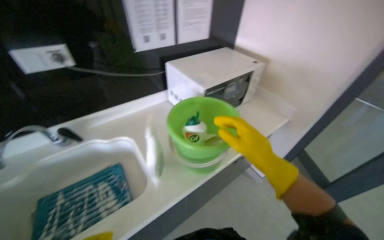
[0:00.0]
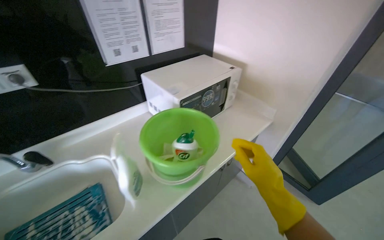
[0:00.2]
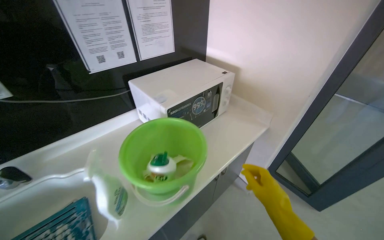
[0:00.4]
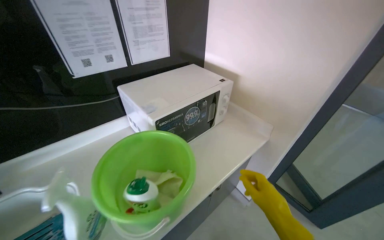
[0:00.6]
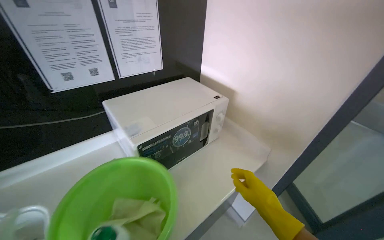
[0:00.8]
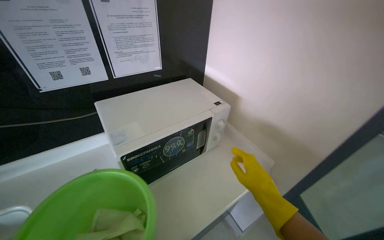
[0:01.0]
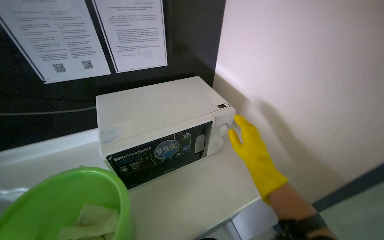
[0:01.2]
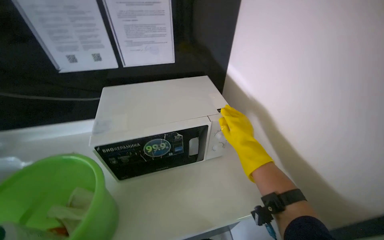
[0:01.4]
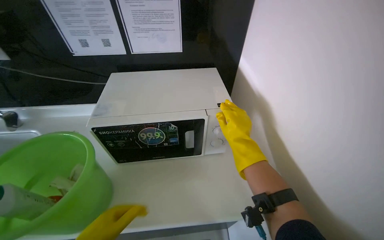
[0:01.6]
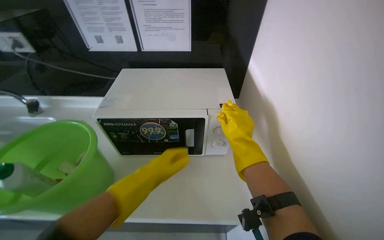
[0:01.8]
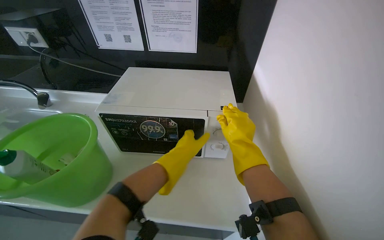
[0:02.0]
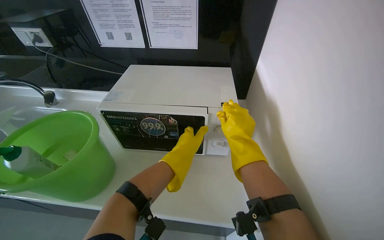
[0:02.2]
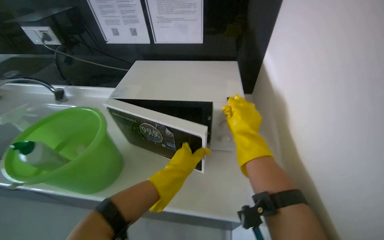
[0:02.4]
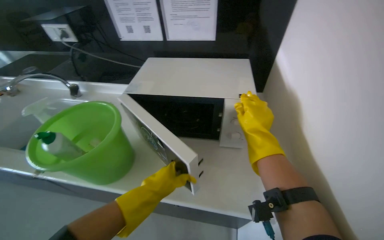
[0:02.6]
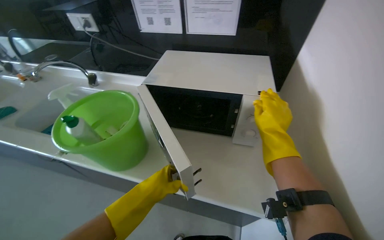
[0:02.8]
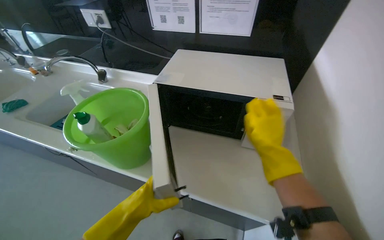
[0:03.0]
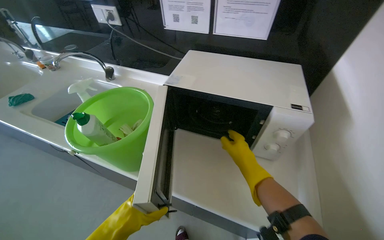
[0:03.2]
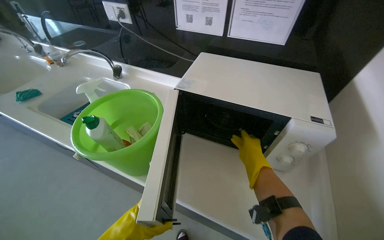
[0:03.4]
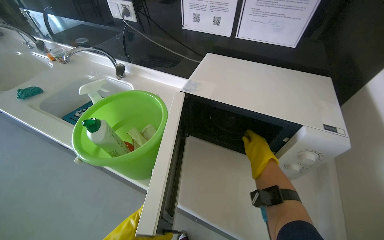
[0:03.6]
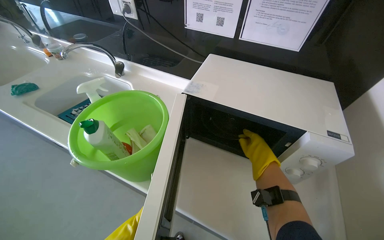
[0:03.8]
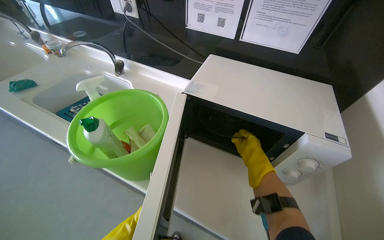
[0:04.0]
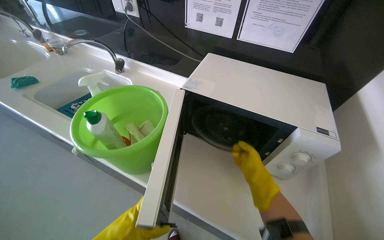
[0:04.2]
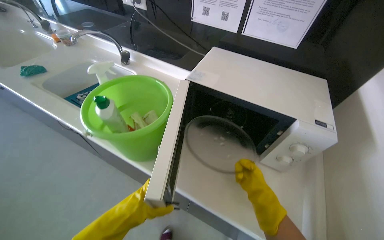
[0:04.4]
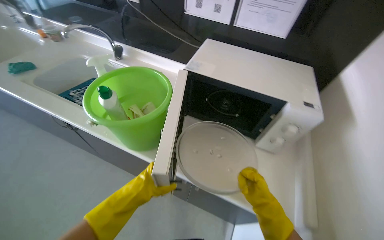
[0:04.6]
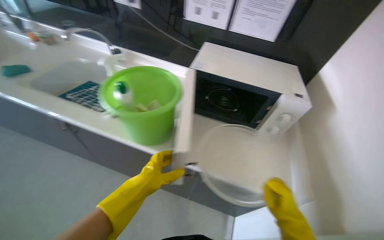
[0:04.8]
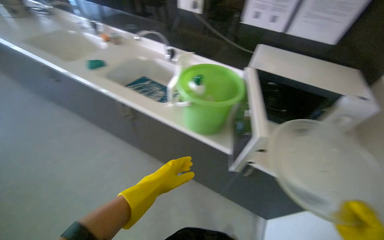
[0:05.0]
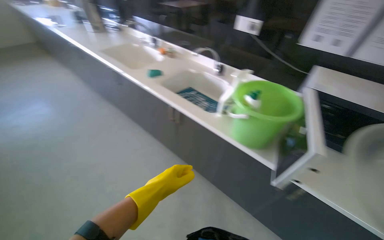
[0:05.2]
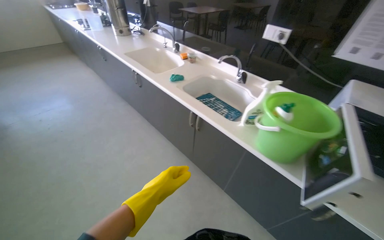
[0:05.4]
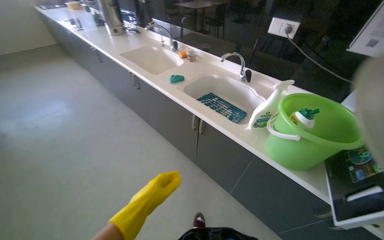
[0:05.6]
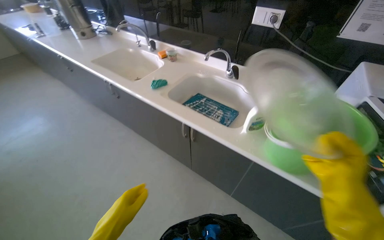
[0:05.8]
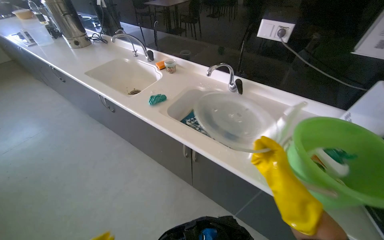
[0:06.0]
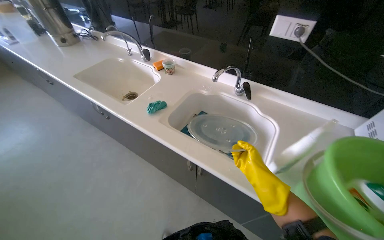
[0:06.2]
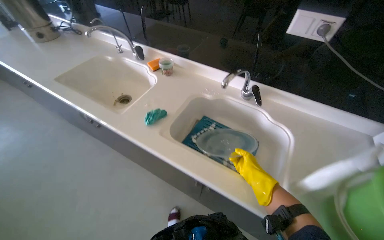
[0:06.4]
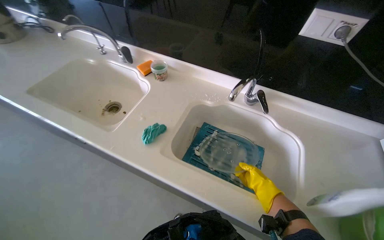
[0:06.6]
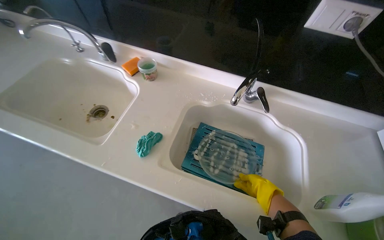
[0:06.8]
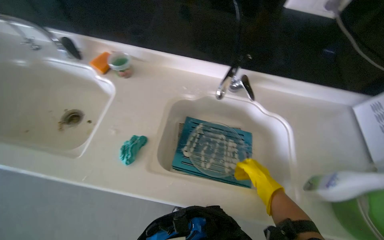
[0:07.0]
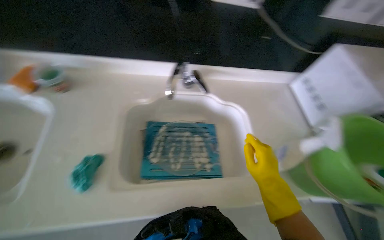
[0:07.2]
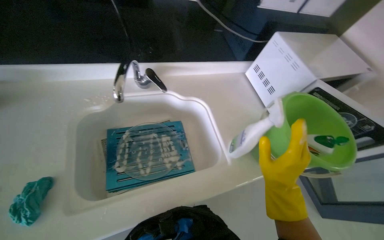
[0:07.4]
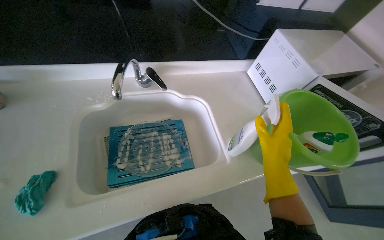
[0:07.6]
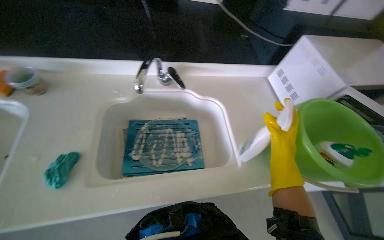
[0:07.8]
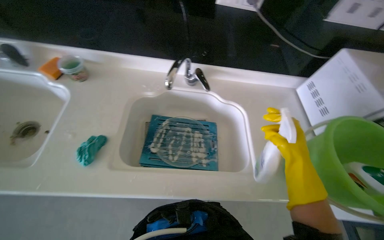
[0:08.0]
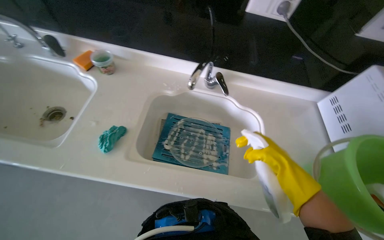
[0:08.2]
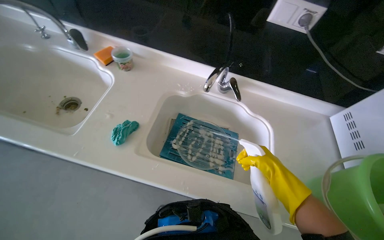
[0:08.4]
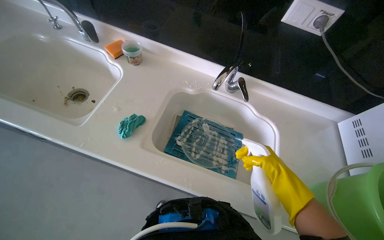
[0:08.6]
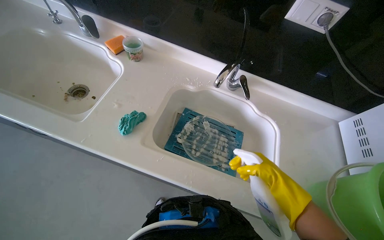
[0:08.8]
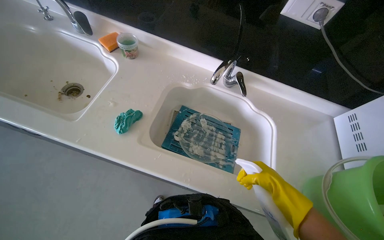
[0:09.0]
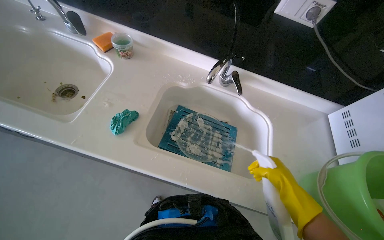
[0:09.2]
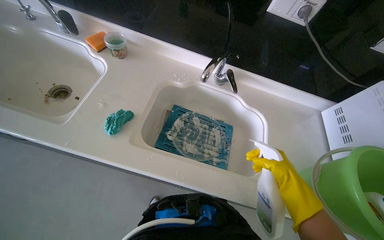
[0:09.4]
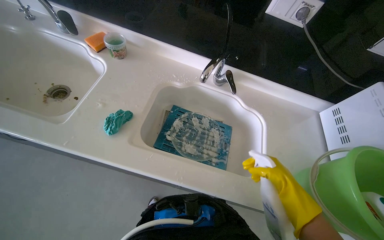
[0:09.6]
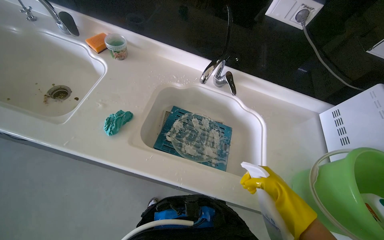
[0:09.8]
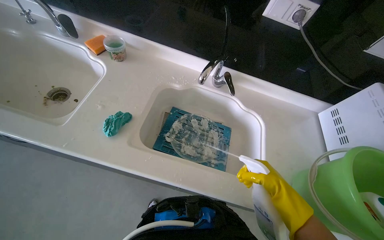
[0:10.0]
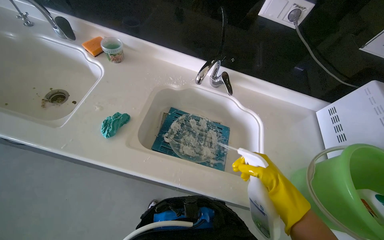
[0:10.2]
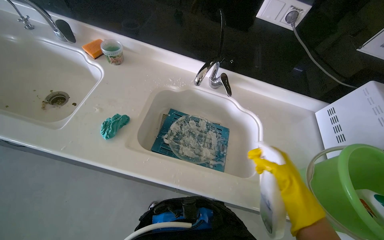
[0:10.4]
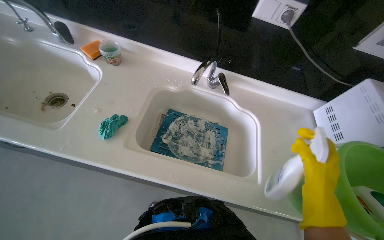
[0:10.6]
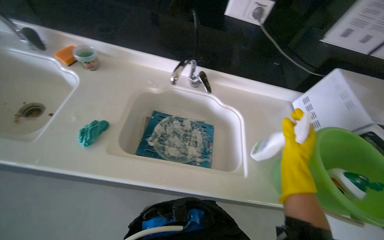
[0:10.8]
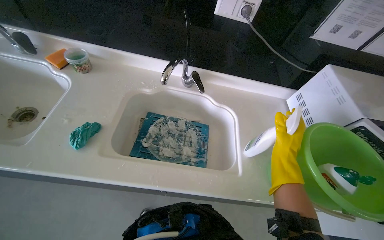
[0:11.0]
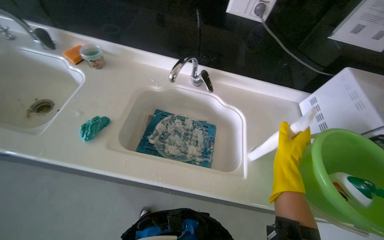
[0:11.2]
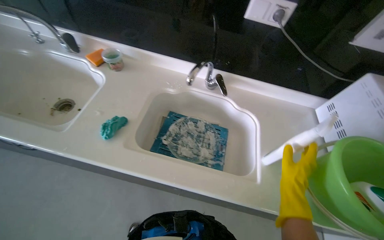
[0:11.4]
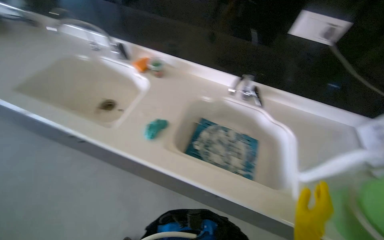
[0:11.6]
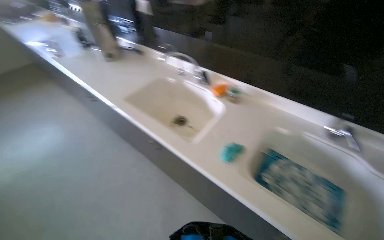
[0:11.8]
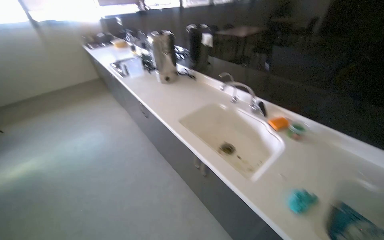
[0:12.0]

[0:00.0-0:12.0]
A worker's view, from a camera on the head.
Job: cleaning kitchen.
The whole recording: Cleaning kitchen items in sink. The worker removes the microwave plate and a pot lid, places them in the sink, and sprays them with cleaning solution.
0:00.0 to 0:01.6: The camera travels approximately 70 cm. The wearer's head swings some 30 degrees to the left.
0:01.6 to 0:03.0: The head rotates approximately 25 degrees to the left.
0:03.0 to 0:04.4: The right hand is displaced farther from the camera and down the picture by approximately 20 cm.
0:04.4 to 0:06.0: The wearer moves to the left, about 60 cm.
0:06.0 to 0:07.6: The head travels approximately 40 cm. The head turns to the right by approximately 50 degrees. The camera pitches downward, by about 20 degrees.
0:07.6 to 0:09.0: The head rotates some 35 degrees to the left.
0:10.4 to 0:12.0: The head travels some 40 cm. The head turns to the left by roughly 40 degrees. The view tips upward by roughly 20 degrees.

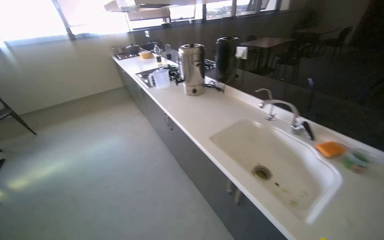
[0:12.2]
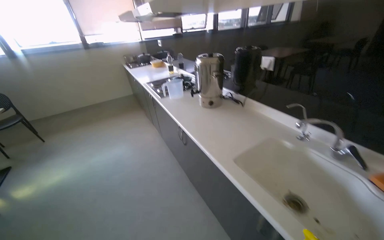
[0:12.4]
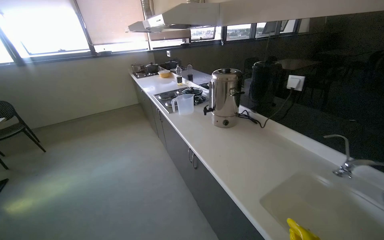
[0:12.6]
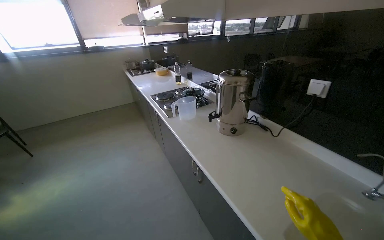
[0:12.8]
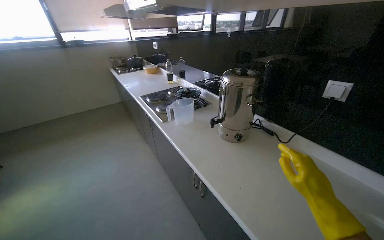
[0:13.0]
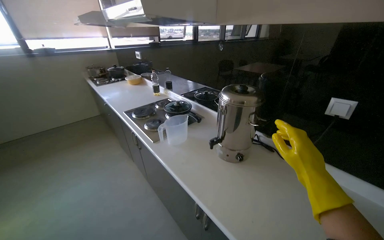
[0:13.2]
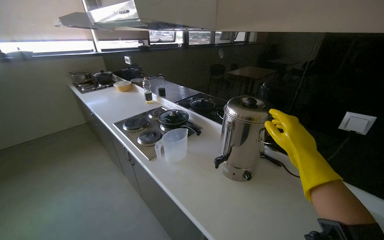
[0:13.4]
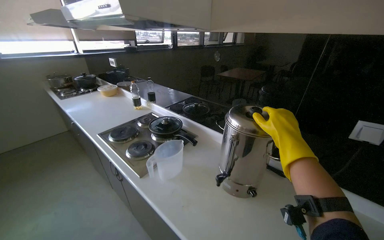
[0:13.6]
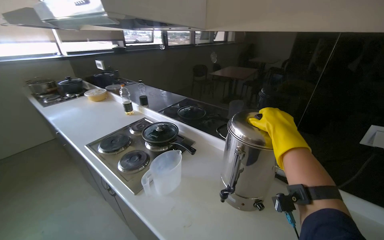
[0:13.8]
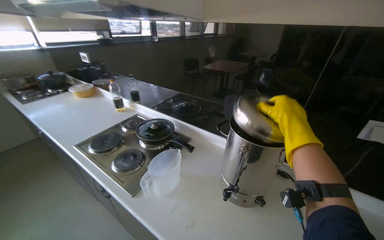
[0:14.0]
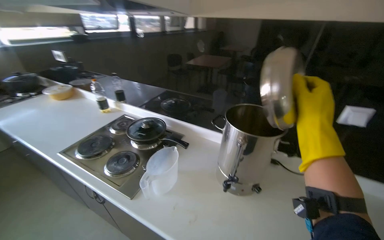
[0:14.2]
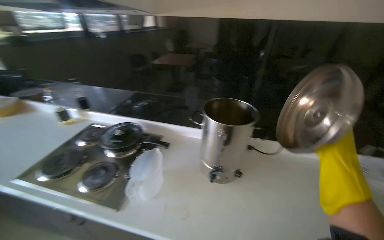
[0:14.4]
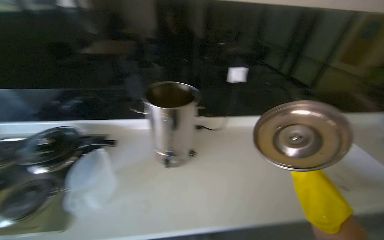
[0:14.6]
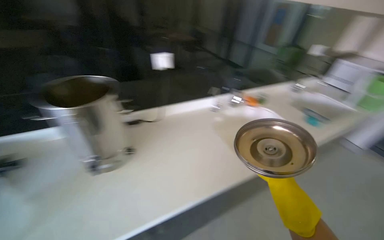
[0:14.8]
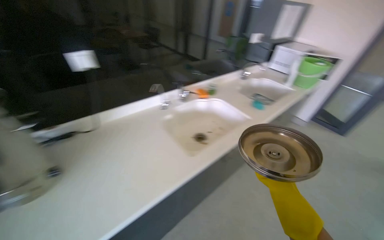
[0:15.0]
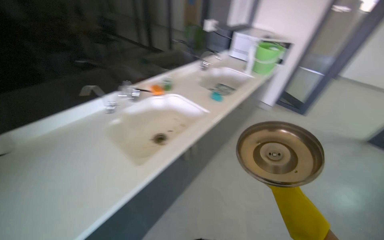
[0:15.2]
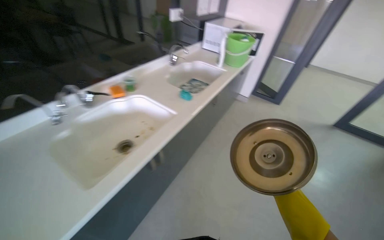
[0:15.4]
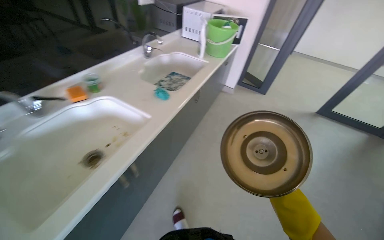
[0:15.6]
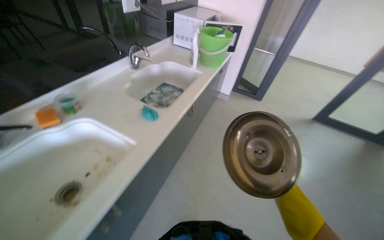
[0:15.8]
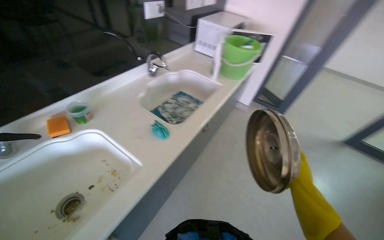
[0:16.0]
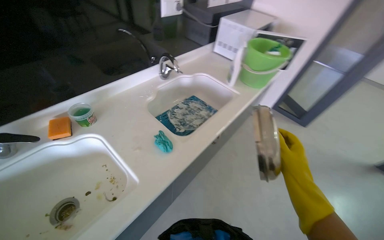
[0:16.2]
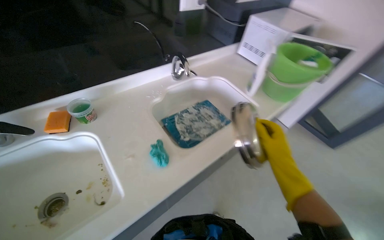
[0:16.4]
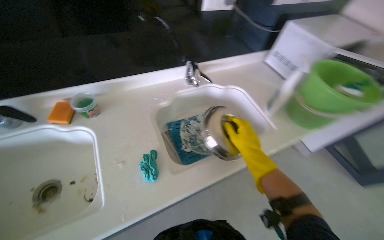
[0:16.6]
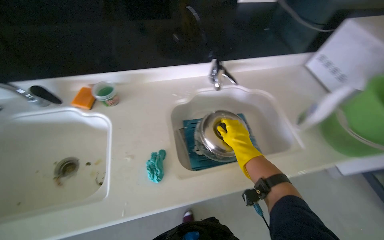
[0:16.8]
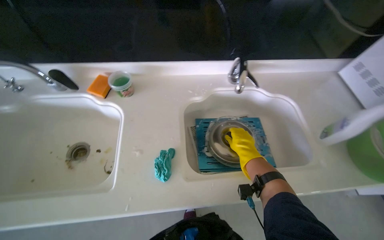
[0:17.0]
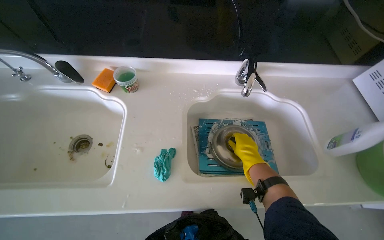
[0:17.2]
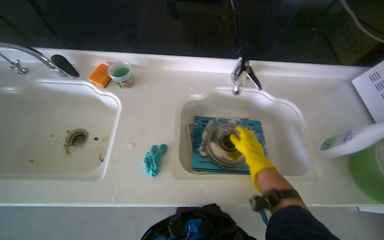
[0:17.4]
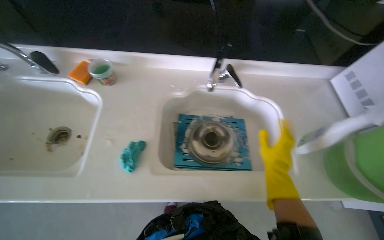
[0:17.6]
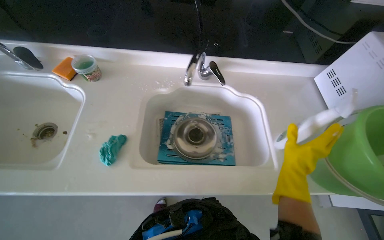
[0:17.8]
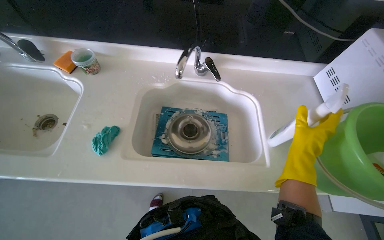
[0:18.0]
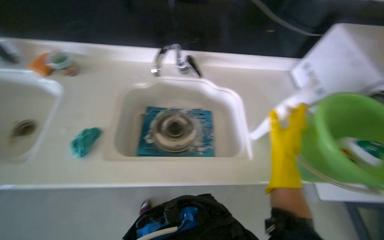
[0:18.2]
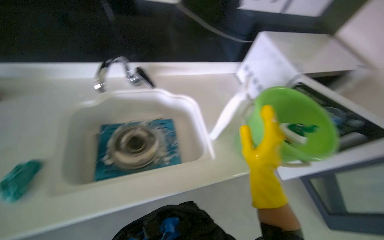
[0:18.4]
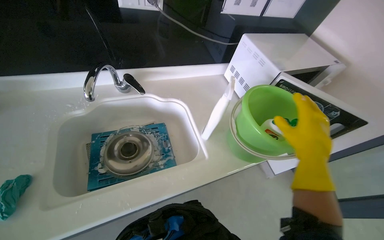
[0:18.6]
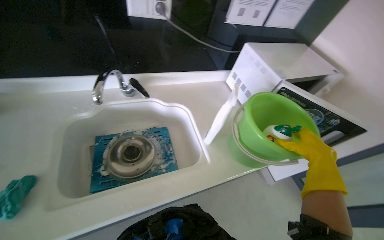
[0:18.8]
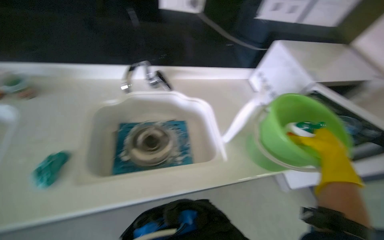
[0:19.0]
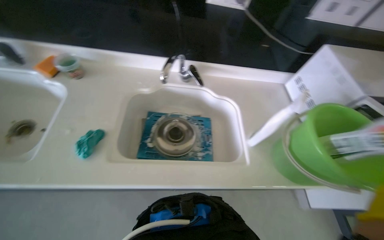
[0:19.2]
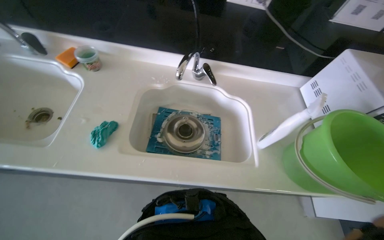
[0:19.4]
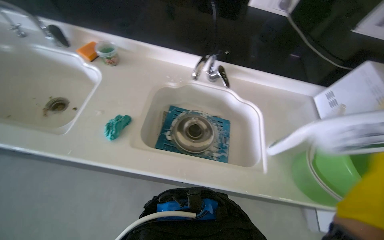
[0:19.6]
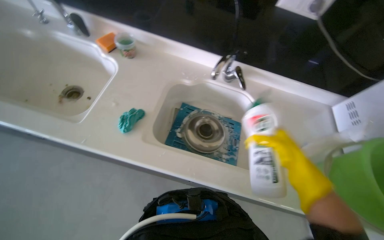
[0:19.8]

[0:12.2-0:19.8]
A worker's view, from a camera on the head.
Job: cleaning kitchen.
The whole recording: Cleaning kitchen items in sink. The worker removes the microwave plate and a pot lid, places them in the sink, and sprays them with cleaning solution.
0:12.2 to 0:13.8: The camera travels some 1 m. The view swings some 20 degrees to the right.
0:13.8 to 0:15.2: The camera travels approximately 40 cm. The head rotates approximately 85 degrees to the right. The wearer looks some 15 degrees further downward.
0:15.2 to 0:16.8: The camera is carried about 1 m. The wearer looks about 35 degrees further to the left. The camera pitches downward, by some 15 degrees.
0:16.8 to 0:18.2: The right hand is displaced to the right by approximately 35 cm.
